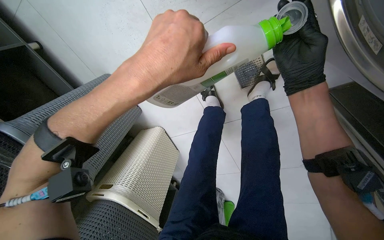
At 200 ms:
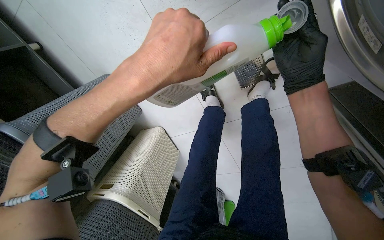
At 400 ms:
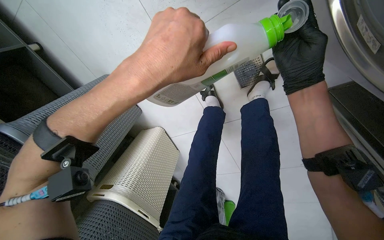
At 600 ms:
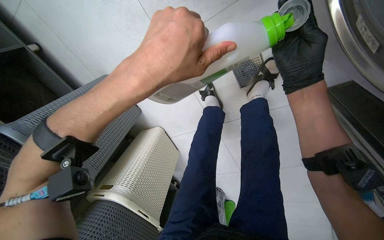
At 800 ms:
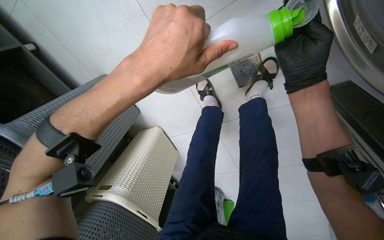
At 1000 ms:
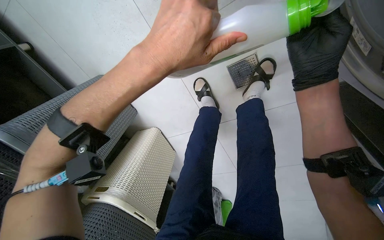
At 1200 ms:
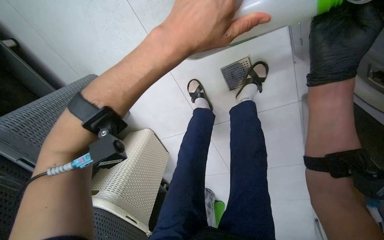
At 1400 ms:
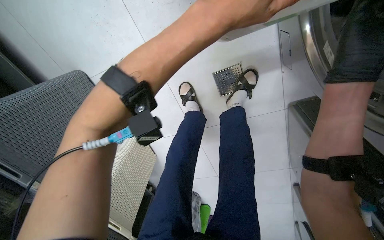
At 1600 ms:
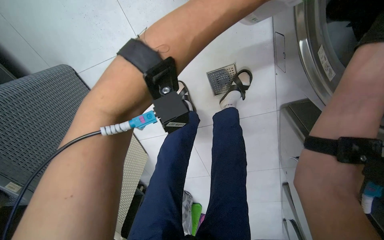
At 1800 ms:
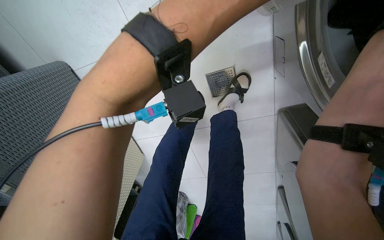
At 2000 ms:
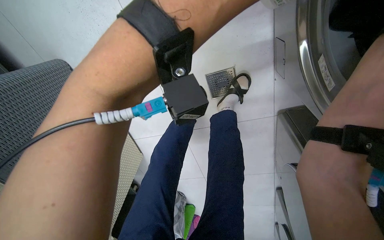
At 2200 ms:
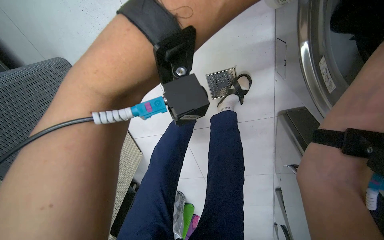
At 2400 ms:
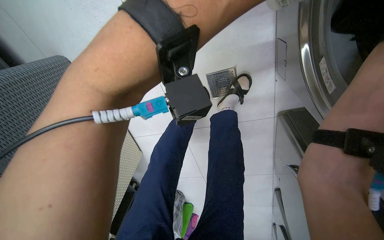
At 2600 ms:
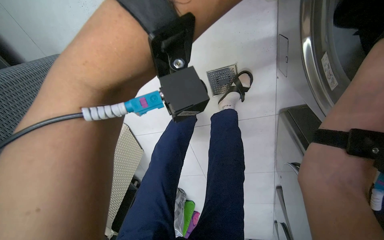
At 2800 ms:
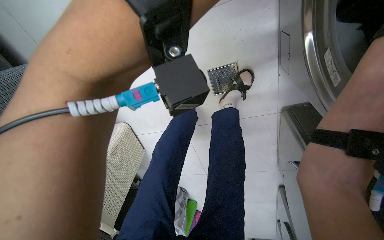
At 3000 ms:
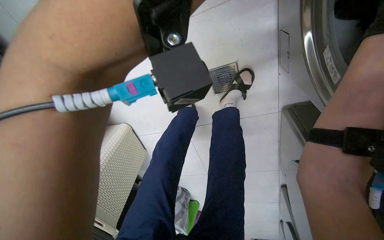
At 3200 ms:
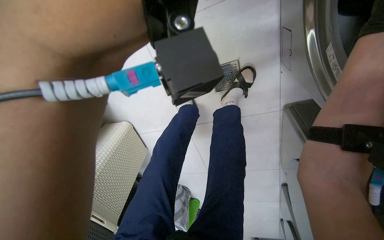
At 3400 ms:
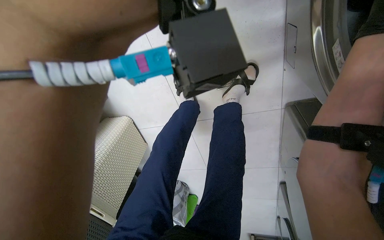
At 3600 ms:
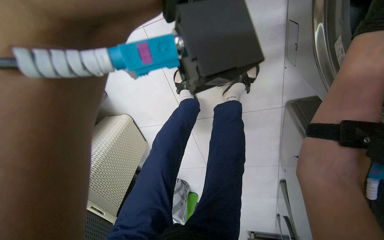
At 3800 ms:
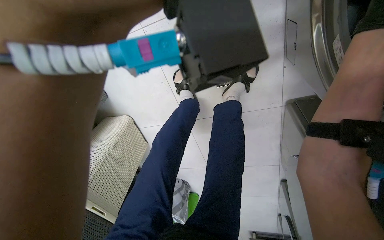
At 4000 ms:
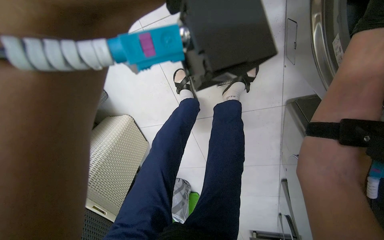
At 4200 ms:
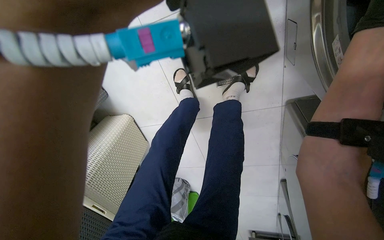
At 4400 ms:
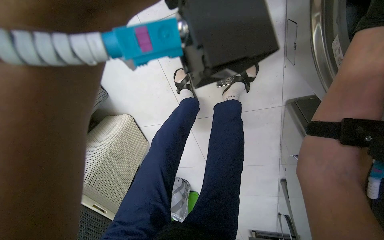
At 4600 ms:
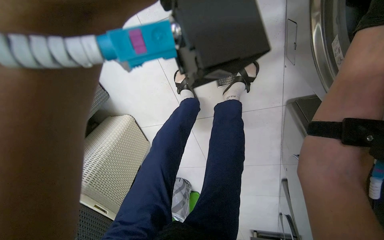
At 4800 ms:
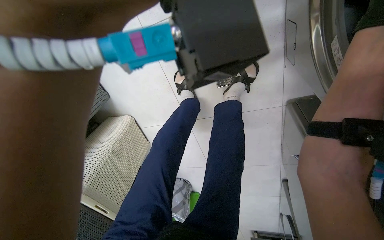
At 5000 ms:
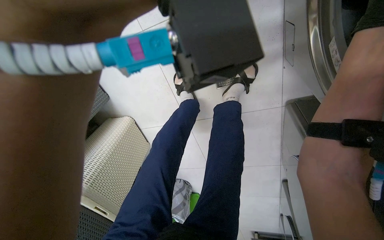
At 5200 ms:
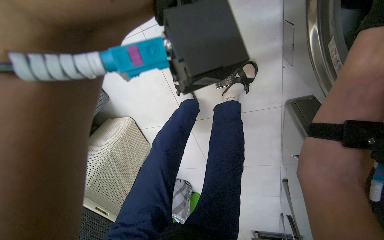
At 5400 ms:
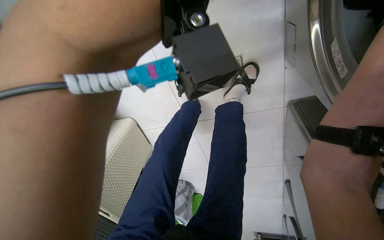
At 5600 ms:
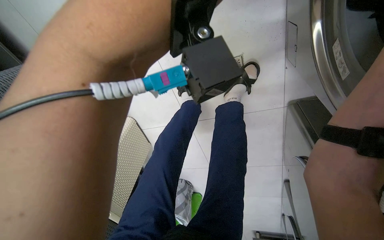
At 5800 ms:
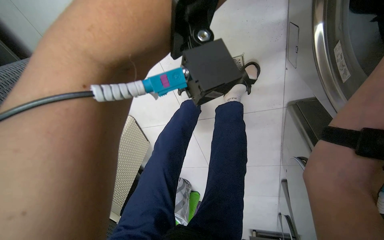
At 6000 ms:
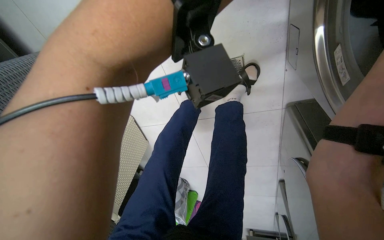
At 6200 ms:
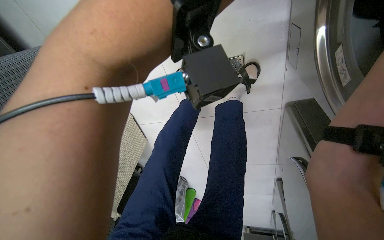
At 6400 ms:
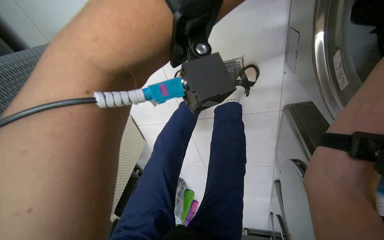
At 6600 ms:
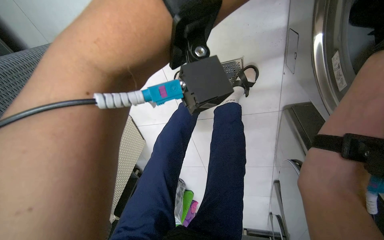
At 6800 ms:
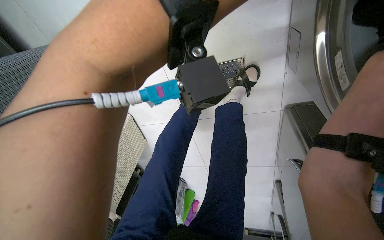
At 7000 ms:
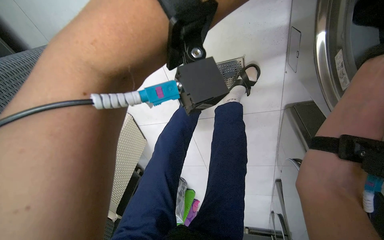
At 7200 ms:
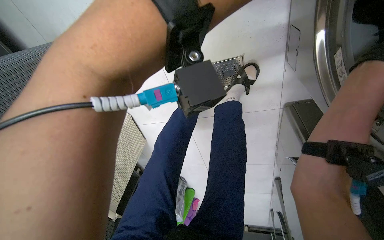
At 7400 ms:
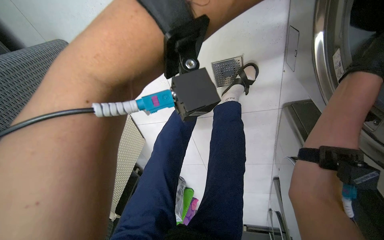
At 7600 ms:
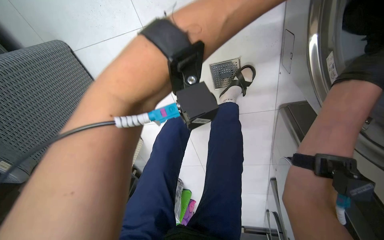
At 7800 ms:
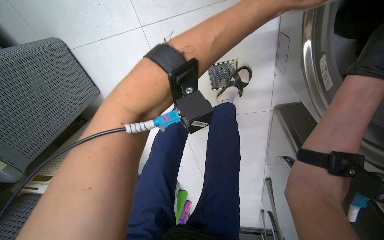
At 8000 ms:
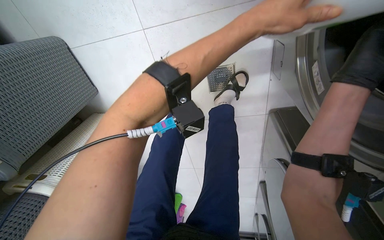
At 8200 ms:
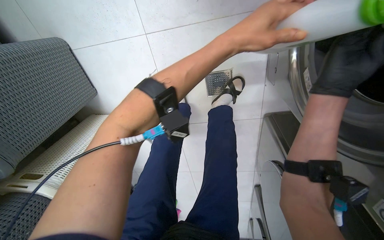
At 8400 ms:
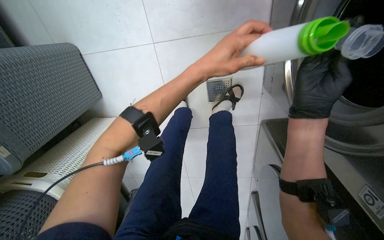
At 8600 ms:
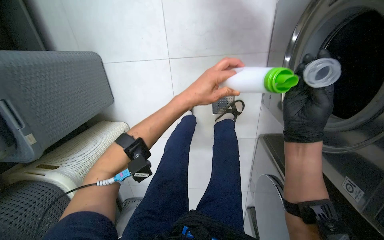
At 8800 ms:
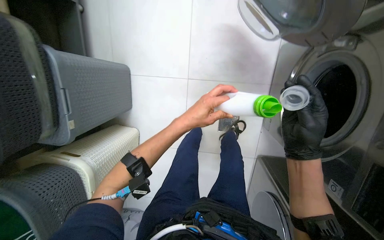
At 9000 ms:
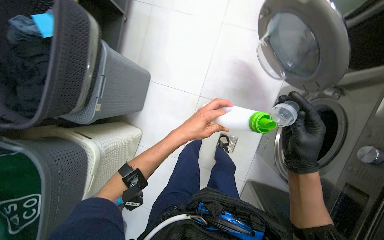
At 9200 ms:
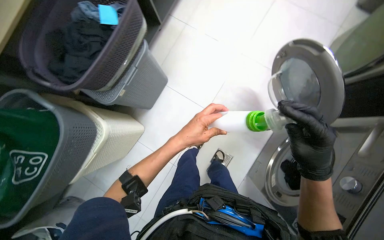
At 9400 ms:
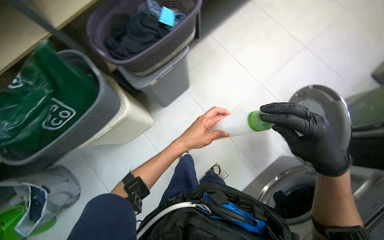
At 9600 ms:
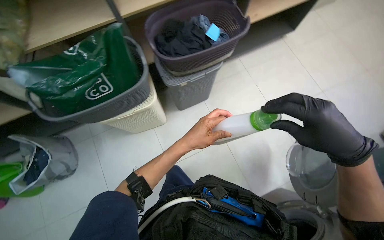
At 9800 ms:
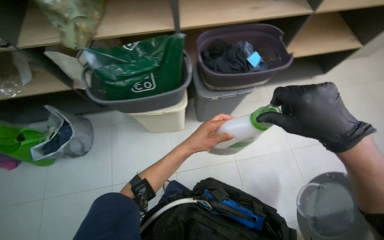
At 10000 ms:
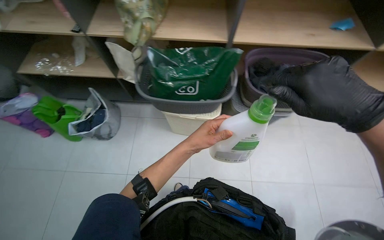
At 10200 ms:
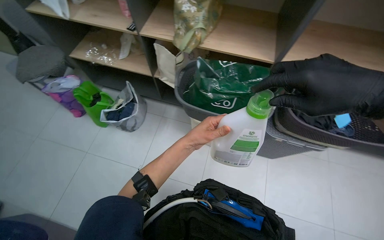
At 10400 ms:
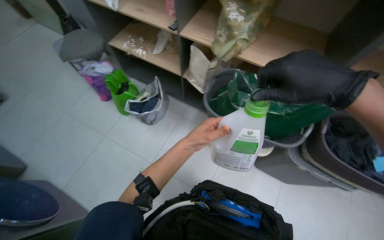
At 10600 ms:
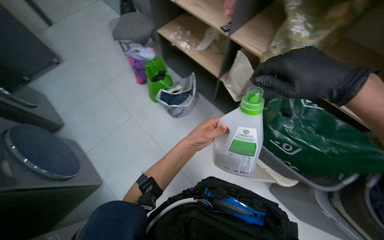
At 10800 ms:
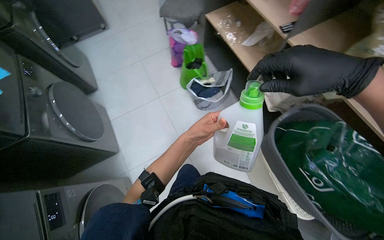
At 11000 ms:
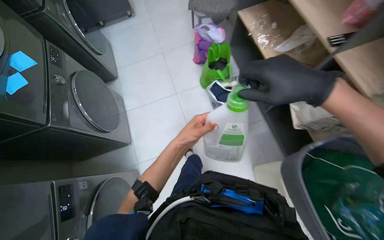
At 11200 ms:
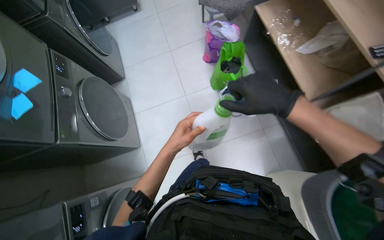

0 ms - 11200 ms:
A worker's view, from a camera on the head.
Job: managing laundry.
The whole recording: Adding detergent to washing machine. The worker measures and pours detergent into the washing machine.
8000 ms - 9600 ms: The camera is carried some 80 cm. The view tilts about 45 degrees upward. The scene rotates clockwise by approximately 75 degrees.
9600 ms - 11200 ms: The head travels approximately 80 cm. The wearer's head swings roughly 100 degrees to the left.

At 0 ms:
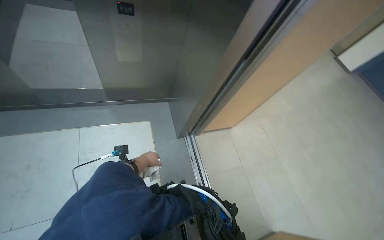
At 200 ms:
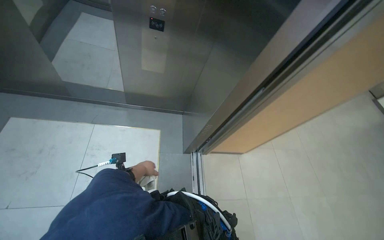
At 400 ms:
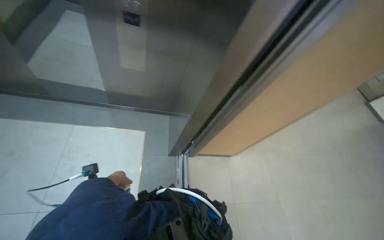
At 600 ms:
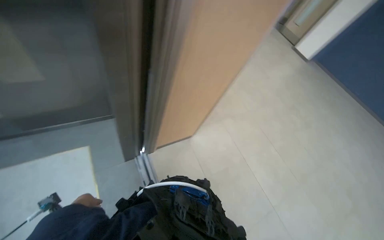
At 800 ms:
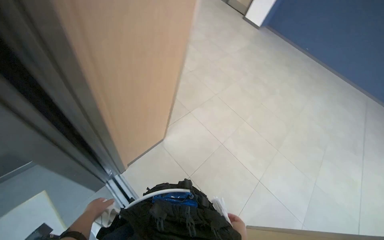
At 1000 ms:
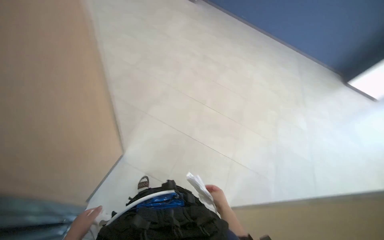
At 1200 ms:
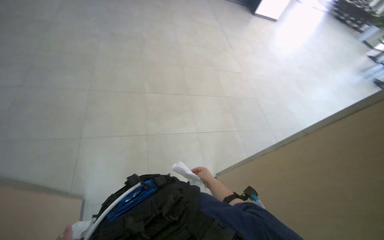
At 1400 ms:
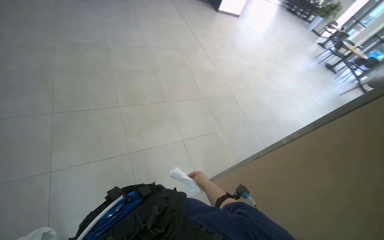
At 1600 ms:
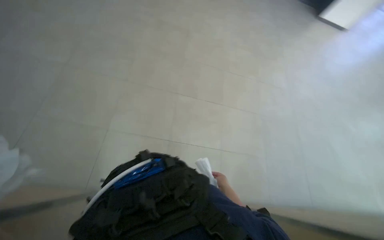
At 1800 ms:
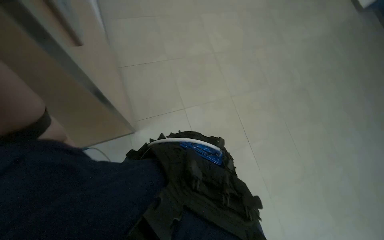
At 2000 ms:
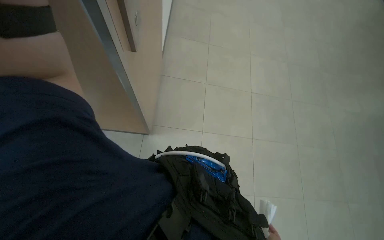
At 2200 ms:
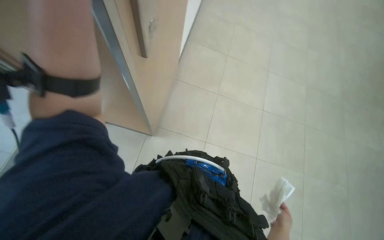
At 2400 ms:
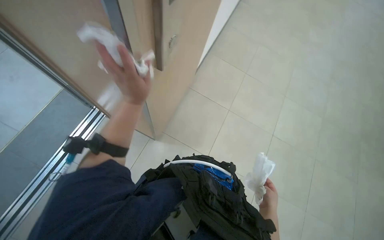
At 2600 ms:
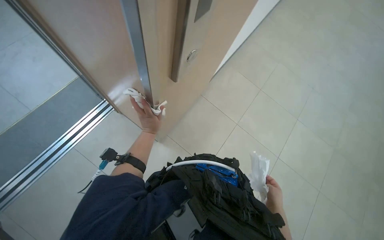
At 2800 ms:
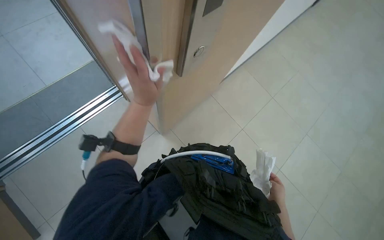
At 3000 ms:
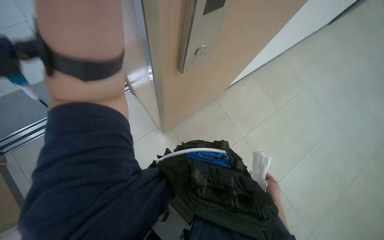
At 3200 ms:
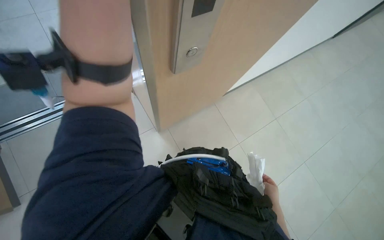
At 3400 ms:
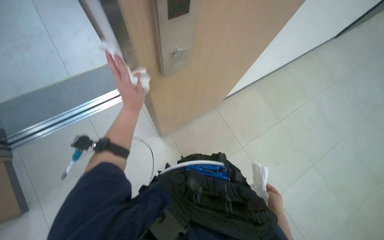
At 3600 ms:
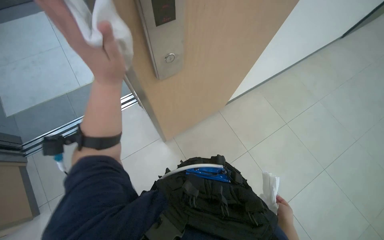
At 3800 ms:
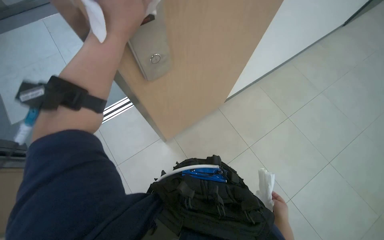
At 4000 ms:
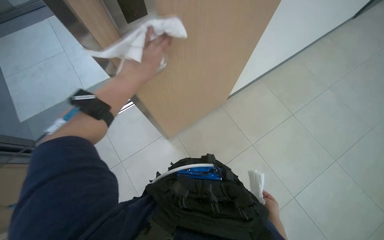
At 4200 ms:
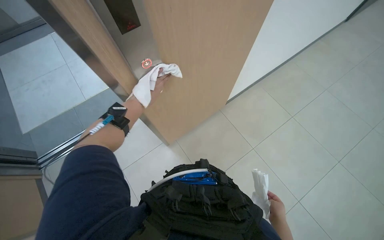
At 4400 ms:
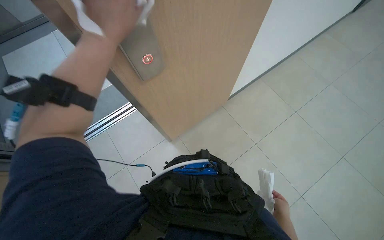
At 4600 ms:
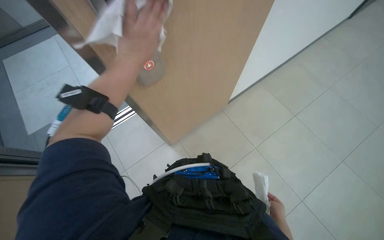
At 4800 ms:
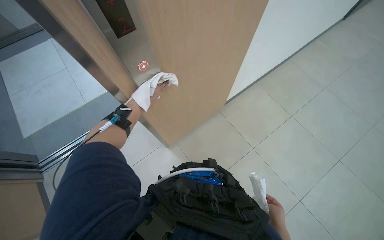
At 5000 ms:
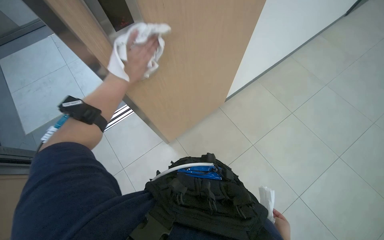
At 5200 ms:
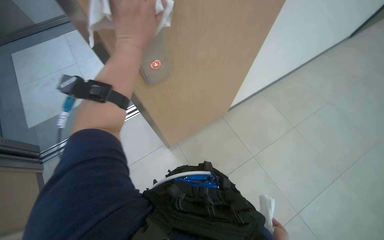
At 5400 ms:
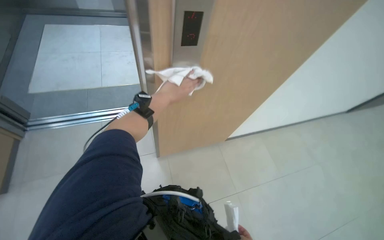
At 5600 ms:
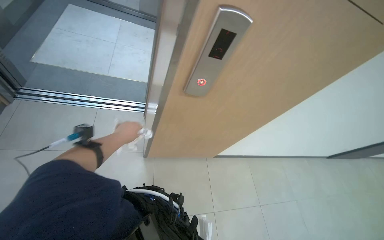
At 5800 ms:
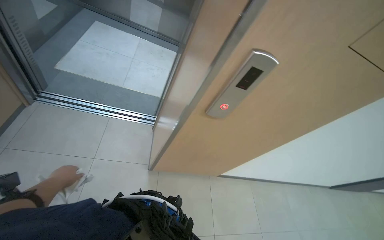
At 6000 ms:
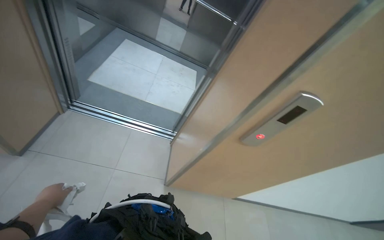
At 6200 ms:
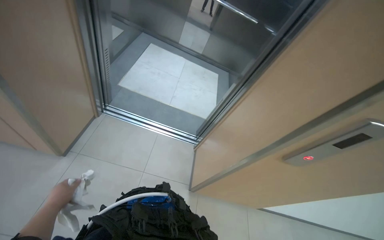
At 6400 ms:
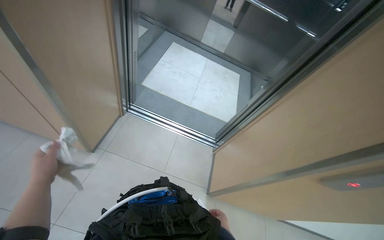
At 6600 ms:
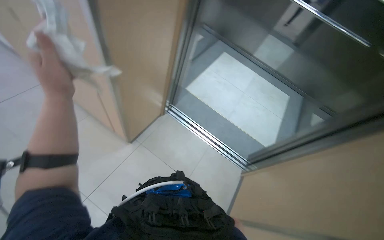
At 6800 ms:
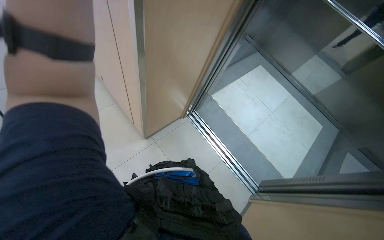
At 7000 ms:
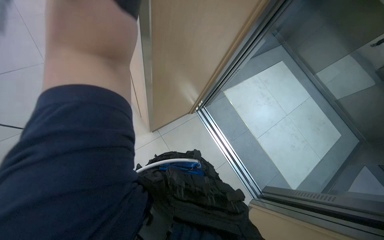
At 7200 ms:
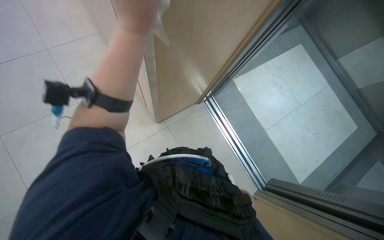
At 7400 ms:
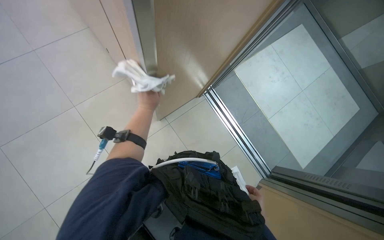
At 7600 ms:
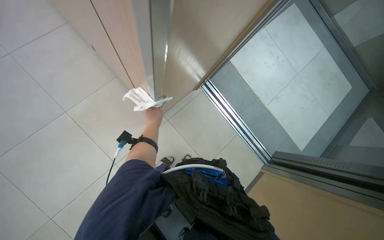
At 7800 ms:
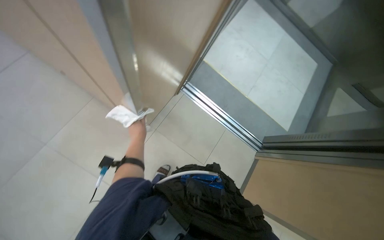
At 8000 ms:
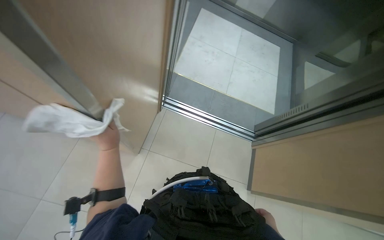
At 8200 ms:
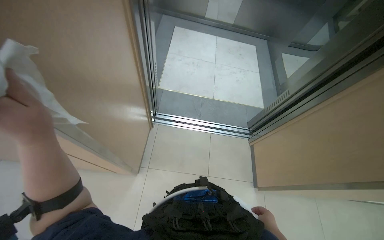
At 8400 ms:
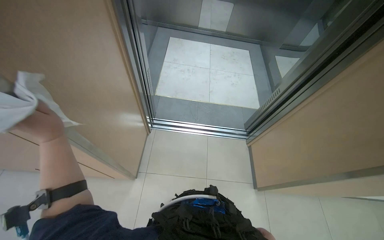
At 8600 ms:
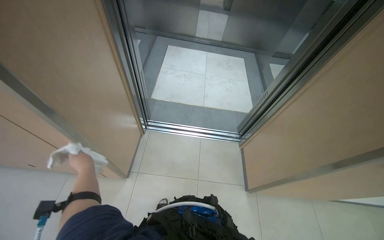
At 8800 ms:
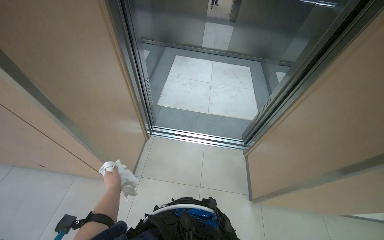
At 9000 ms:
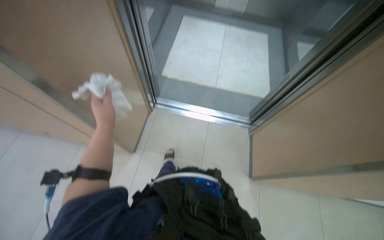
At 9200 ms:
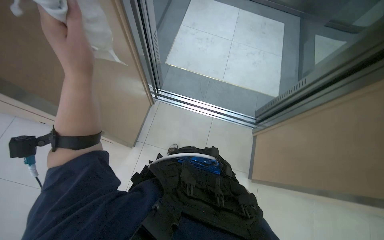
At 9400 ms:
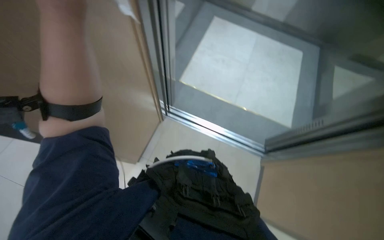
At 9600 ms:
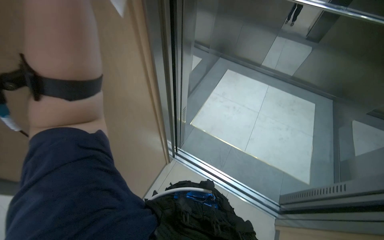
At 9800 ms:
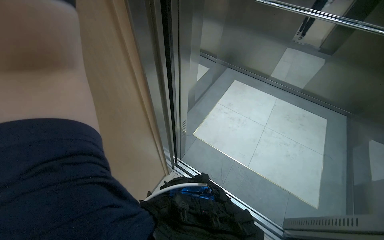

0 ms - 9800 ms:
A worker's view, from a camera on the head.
Job: wiping surfaces.
The whole recording: Wiping elevator door frame. The worker wipes the metal frame of the elevator door with a white cloth.
0 ms - 1400 ms: The head travels some 70 cm. The wearer looks roughly 50 degrees further to the right.
1400 ms - 2800 ms: The wearer's head swings approximately 55 degrees to the left. The view tilts some 15 degrees upward.
2800 ms - 4200 ms: The left hand goes nearer and farther, approximately 20 cm each way, reversing 3 times.
4200 ms - 5600 ms: The camera pitches upward, by some 15 degrees. Everything in view rotates about 35 degrees clockwise.
5600 ms - 7000 ms: The wearer moves some 70 cm. The wearer looks roughly 60 degrees further to the left.
7000 ms - 8400 ms: The scene rotates counterclockwise by about 55 degrees.
8400 ms - 9800 ms: The head turns to the left by roughly 30 degrees. The view tips upward by about 20 degrees.
